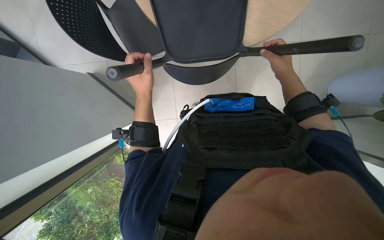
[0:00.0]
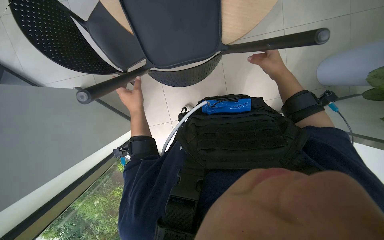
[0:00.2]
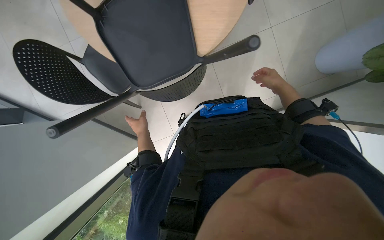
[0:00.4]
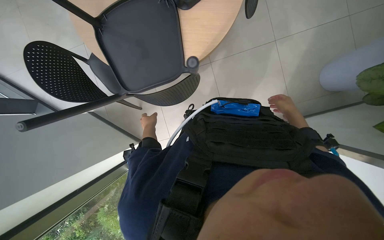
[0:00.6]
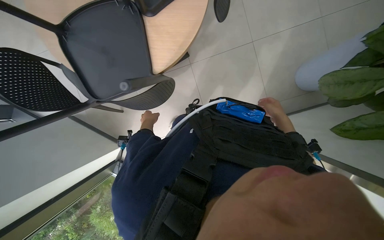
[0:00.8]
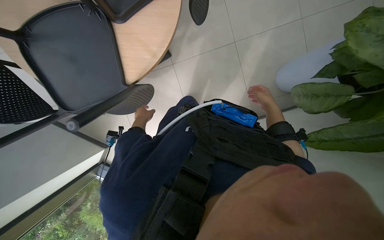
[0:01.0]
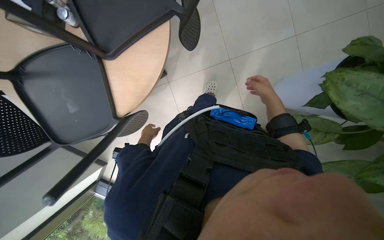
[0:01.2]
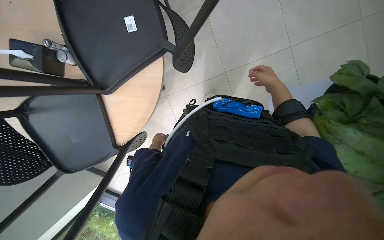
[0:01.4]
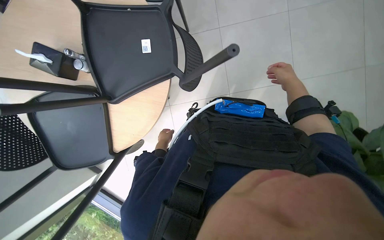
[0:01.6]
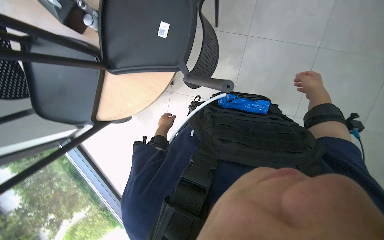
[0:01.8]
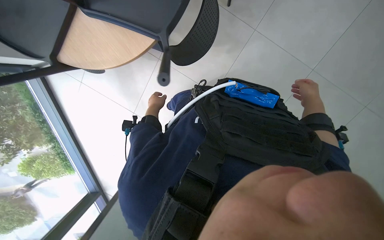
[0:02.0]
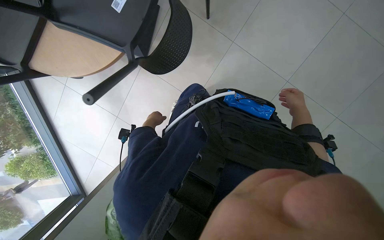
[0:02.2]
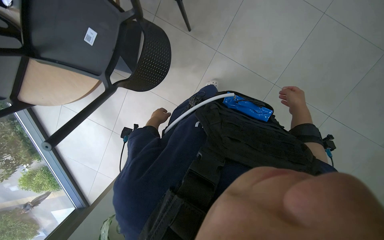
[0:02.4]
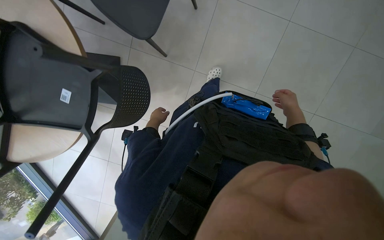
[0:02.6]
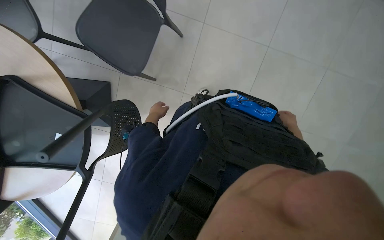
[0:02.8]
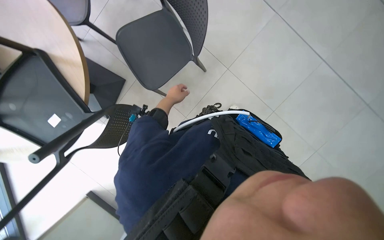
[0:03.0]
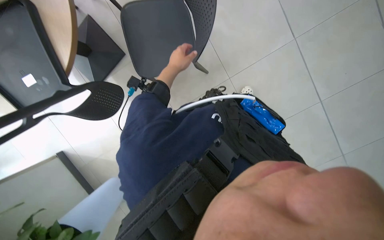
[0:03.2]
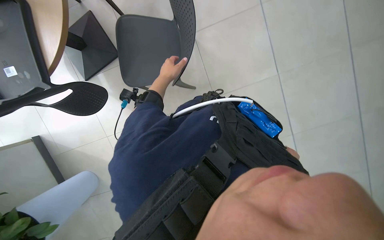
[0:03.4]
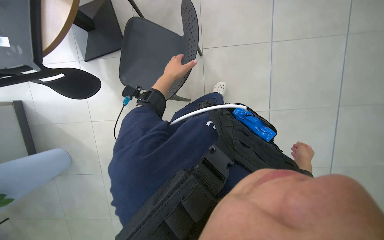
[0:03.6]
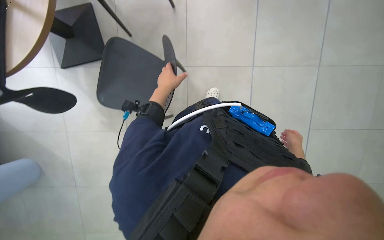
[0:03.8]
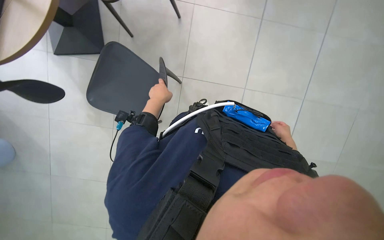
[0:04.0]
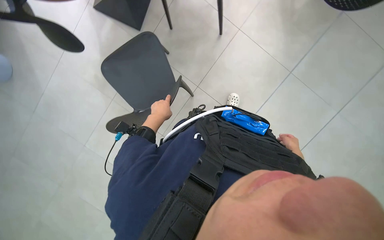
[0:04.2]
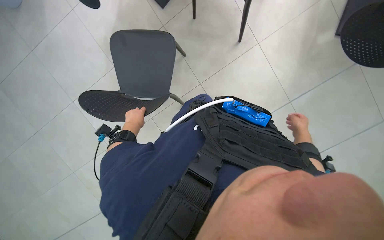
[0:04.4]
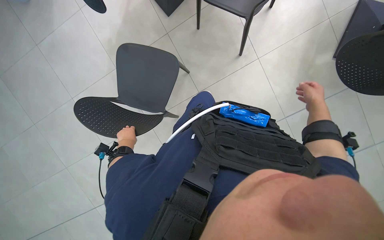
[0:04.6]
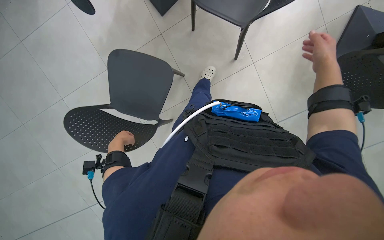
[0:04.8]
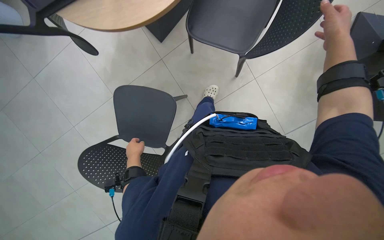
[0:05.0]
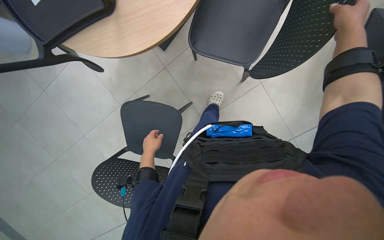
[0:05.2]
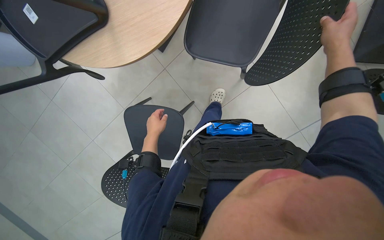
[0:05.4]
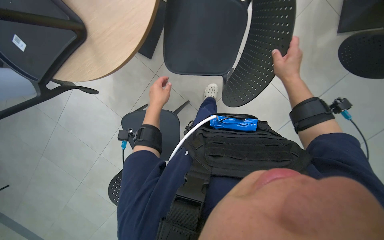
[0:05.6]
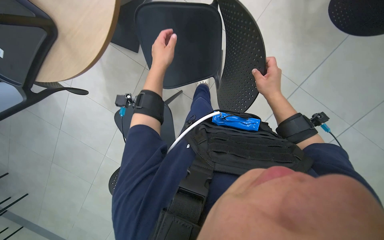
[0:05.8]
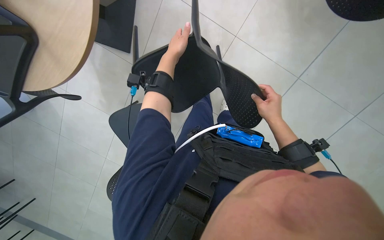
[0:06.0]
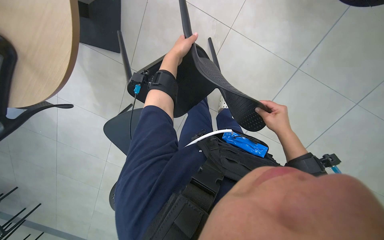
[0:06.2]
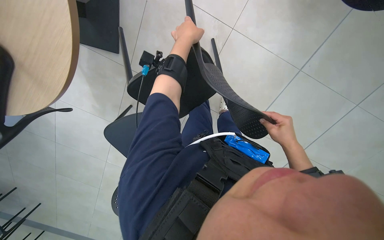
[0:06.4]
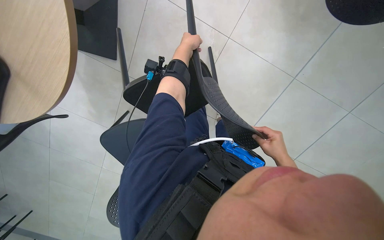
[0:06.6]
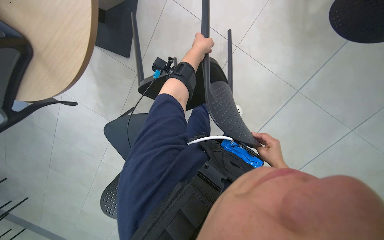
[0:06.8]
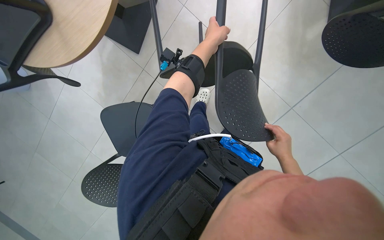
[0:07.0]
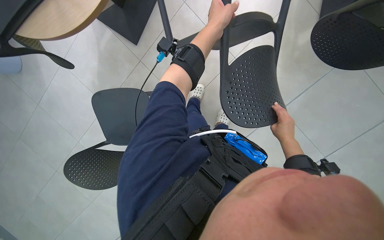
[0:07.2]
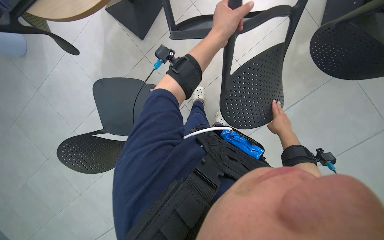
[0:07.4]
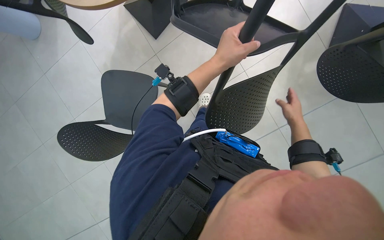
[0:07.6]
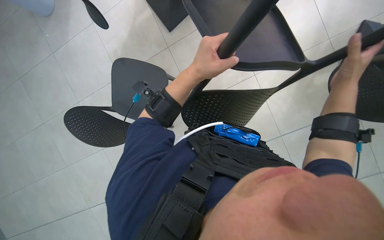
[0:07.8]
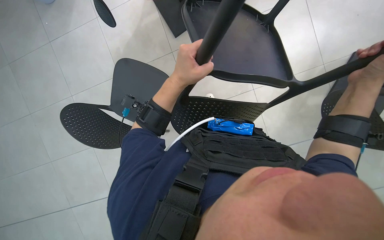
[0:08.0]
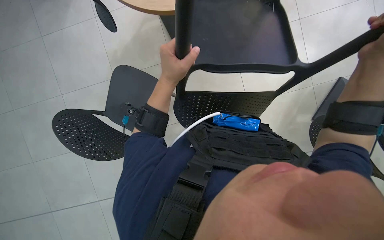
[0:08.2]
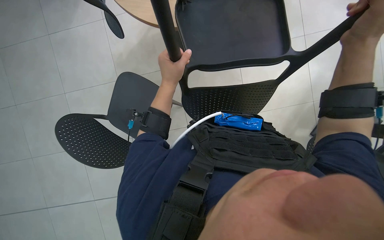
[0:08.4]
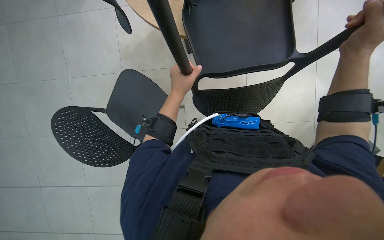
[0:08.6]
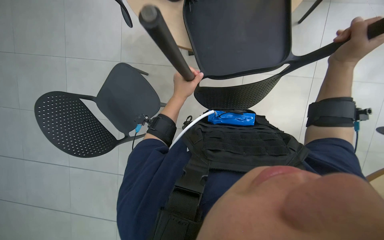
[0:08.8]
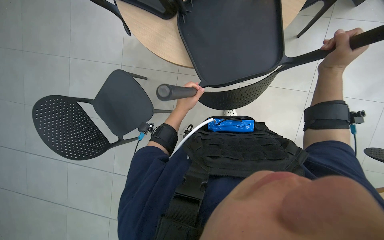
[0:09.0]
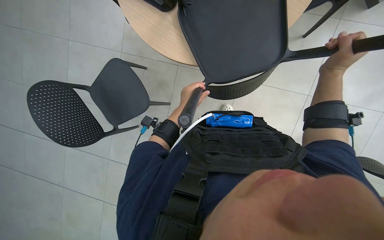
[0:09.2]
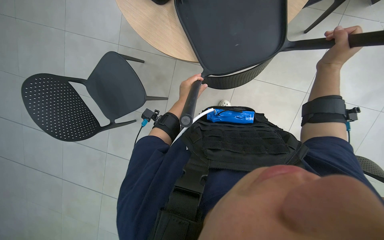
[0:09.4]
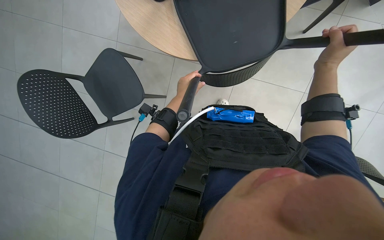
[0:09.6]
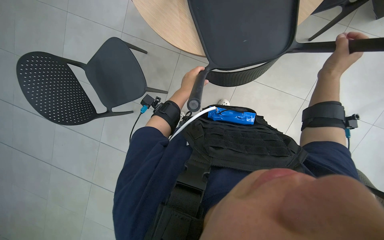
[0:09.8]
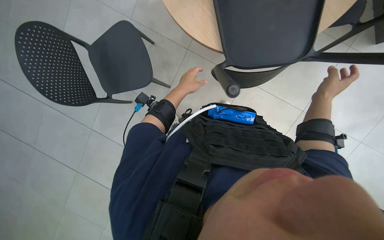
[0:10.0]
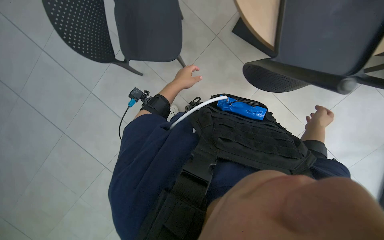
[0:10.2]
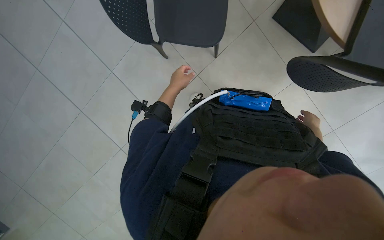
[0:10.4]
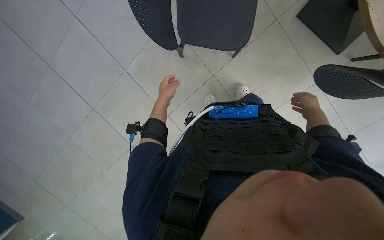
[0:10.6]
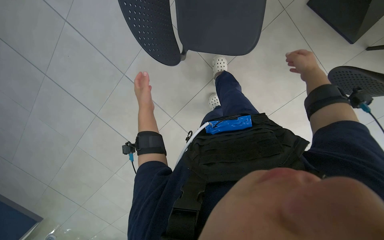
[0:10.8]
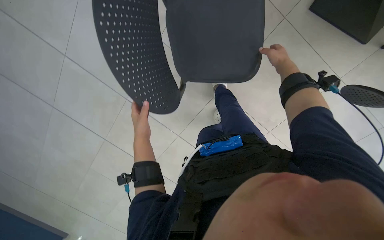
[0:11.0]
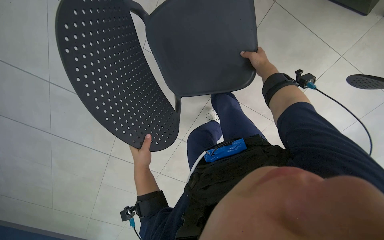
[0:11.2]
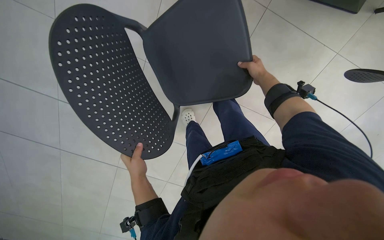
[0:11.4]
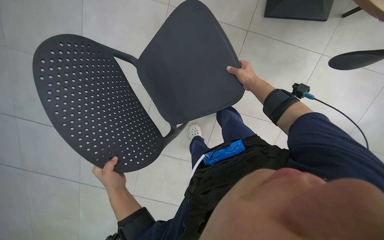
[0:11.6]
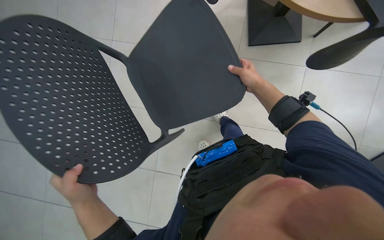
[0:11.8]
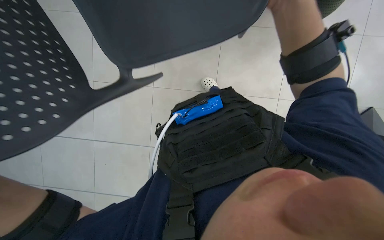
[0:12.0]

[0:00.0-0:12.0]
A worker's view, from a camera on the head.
Job: organizing items.
The whole recording: Lifting chairs onto tables. The worker lifts chairs and places them onto tables.
0:00.0 to 0:01.6: The camera is carried approximately 70 cm.
0:01.6 to 0:03.0: The wearer moves approximately 50 cm. The scene turns roughly 35 degrees clockwise in the picture.
0:03.0 to 0:04.4: The left hand shifts roughly 15 cm down the picture and to the left. Meanwhile the right hand heads nearer to the camera and up the picture, covering approximately 30 cm.
0:04.4 to 0:06.0: The left hand heads up the picture and to the right, covering roughly 35 cm. Meanwhile the right hand shifts some 20 cm to the left.
0:06.0 to 0:07.6: The left hand shifts some 15 cm nearer to the camera.

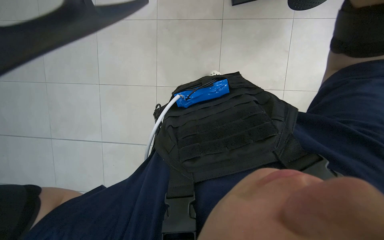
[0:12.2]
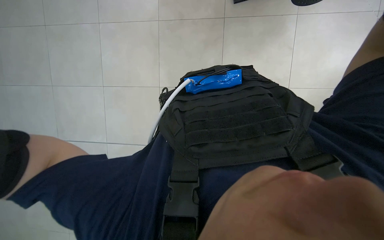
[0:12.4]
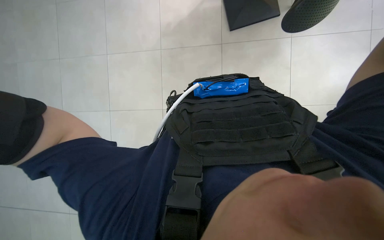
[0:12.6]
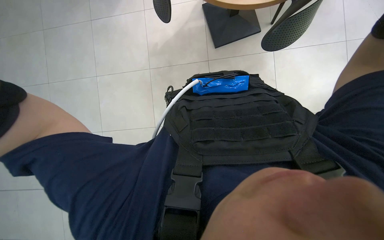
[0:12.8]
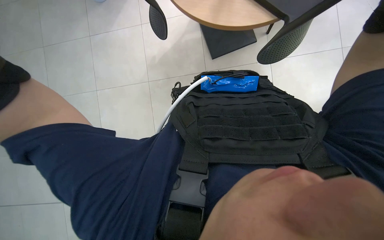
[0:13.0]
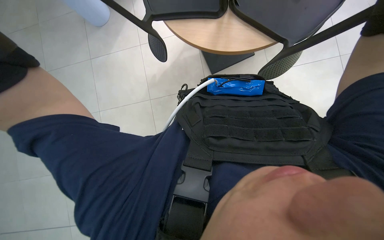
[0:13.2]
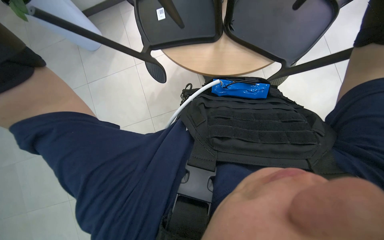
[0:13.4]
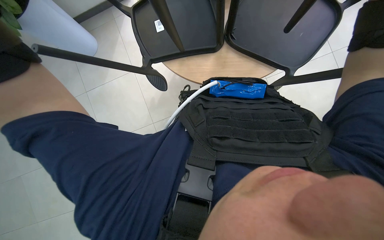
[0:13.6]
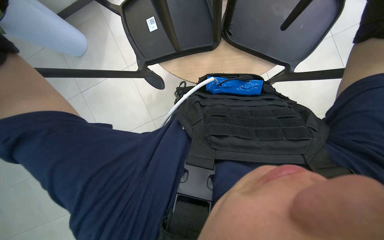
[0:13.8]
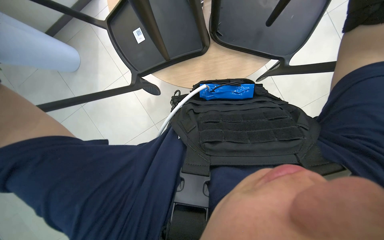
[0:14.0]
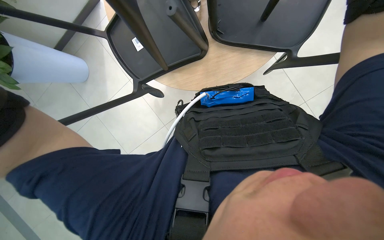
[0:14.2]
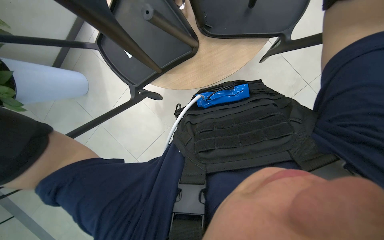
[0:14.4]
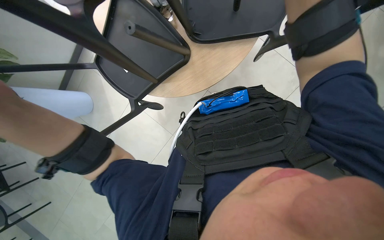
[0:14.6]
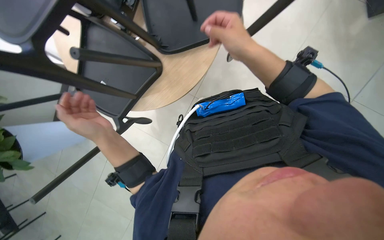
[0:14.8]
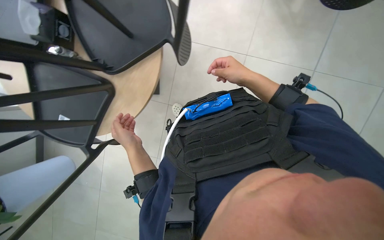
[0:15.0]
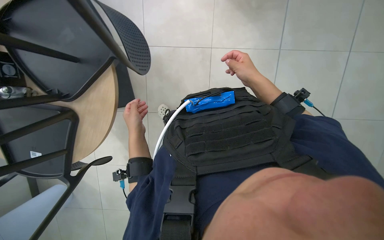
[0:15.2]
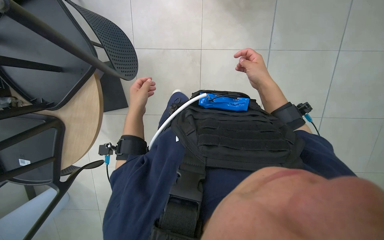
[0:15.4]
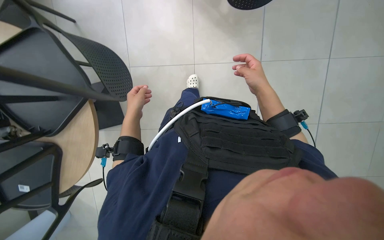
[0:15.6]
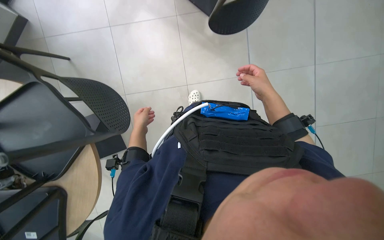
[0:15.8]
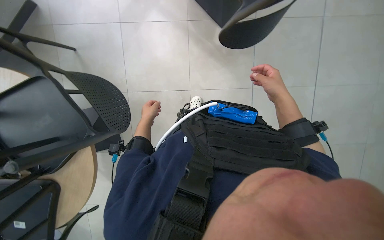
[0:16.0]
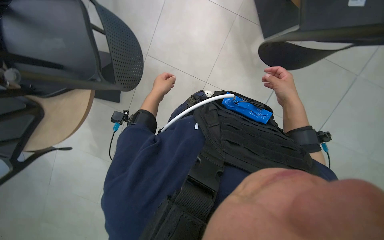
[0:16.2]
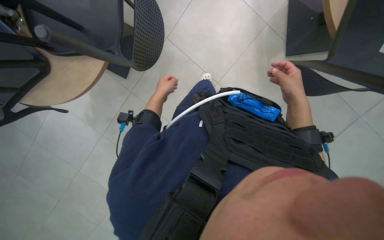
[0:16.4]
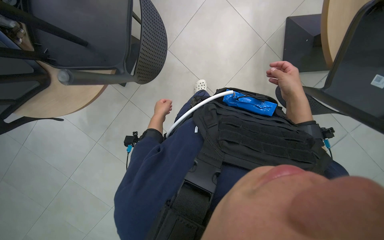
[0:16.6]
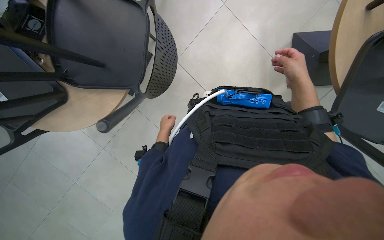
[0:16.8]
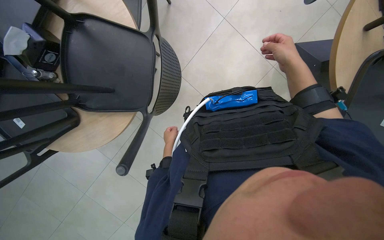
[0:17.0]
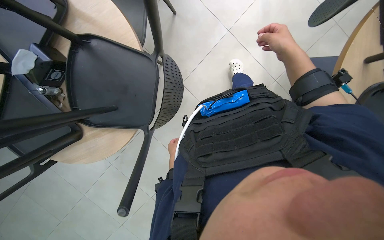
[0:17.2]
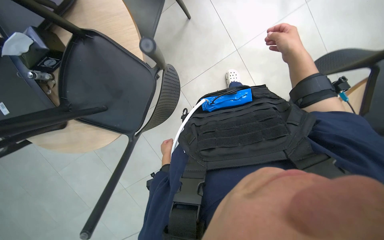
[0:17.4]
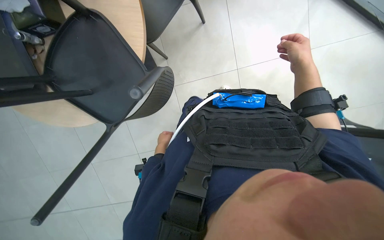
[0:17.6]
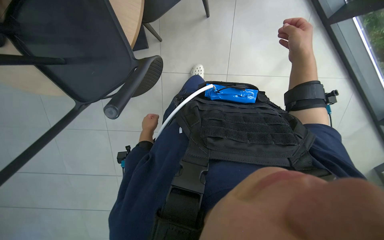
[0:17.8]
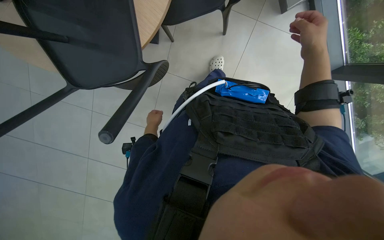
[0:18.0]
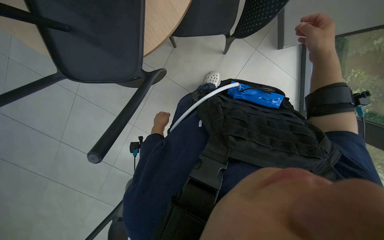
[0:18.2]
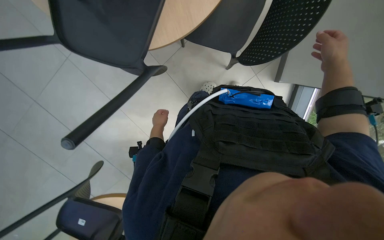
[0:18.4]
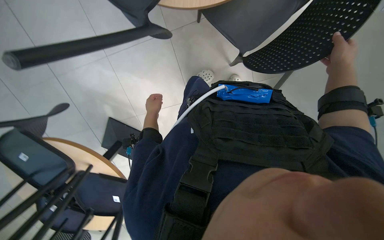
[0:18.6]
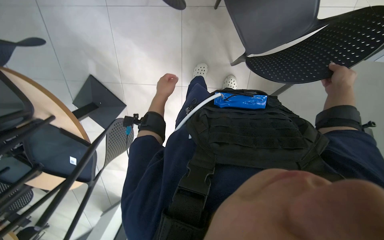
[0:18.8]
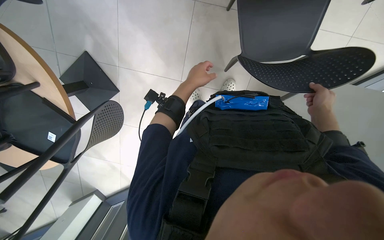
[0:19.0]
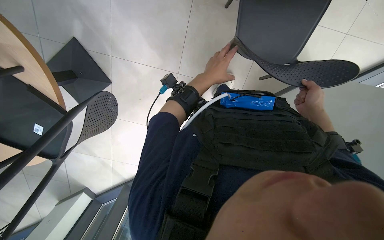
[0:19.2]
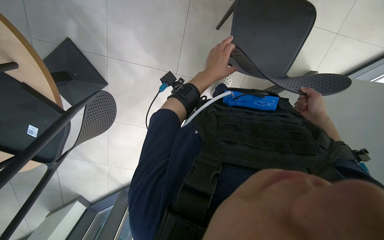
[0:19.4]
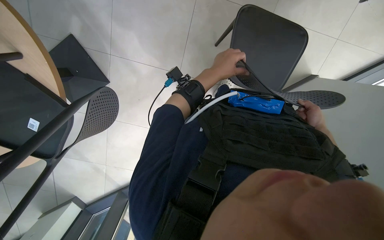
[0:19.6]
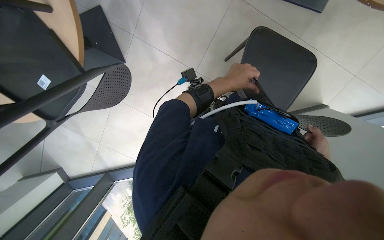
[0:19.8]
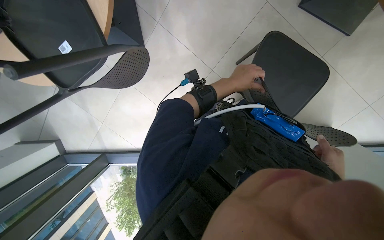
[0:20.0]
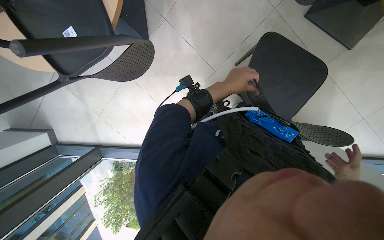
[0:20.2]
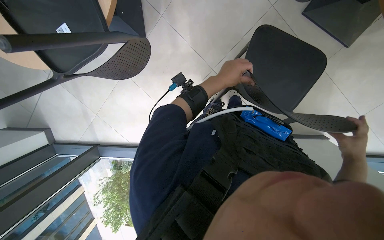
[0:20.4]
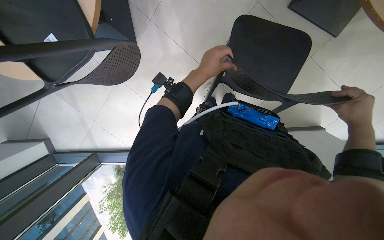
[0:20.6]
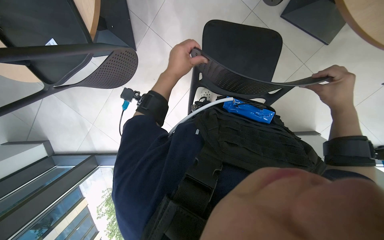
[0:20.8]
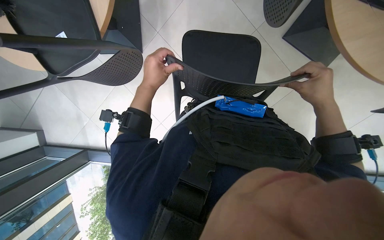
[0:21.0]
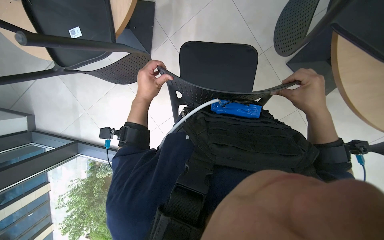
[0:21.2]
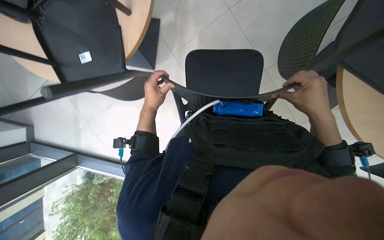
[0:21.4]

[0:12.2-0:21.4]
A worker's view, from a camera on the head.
Job: organizing items.
The whole recording: Lifting chairs onto tables. The worker lifts chairs and places them onto tables.
0:18.4 to 0:19.8: Everything in view rotates approximately 30 degrees clockwise. The right hand shifts roughly 30 cm to the right; the left hand heads to the right and nearer to the camera, covering some 70 cm.
